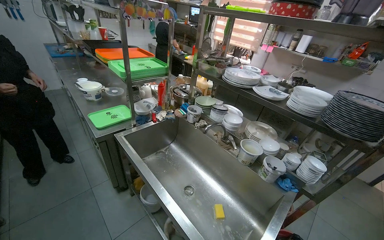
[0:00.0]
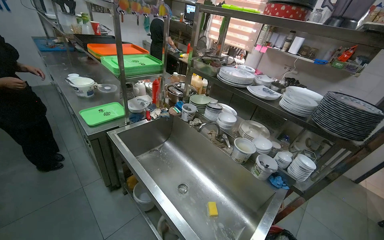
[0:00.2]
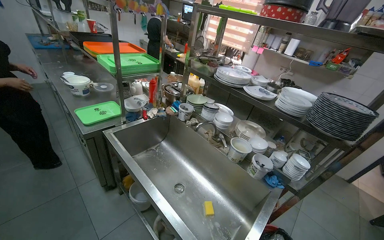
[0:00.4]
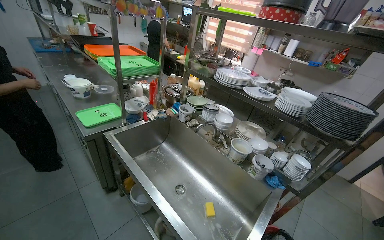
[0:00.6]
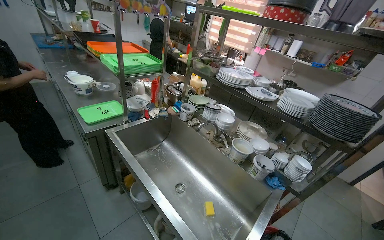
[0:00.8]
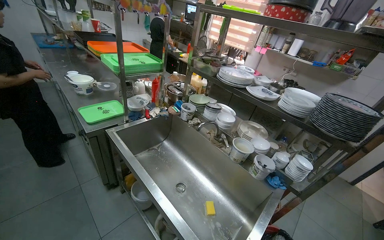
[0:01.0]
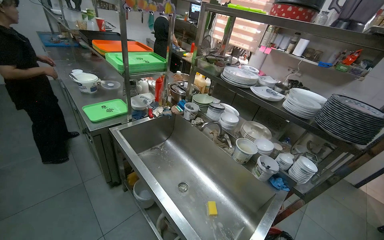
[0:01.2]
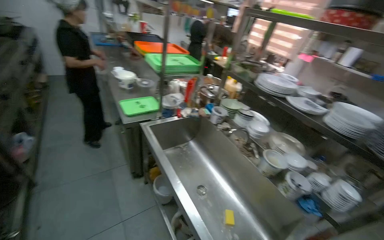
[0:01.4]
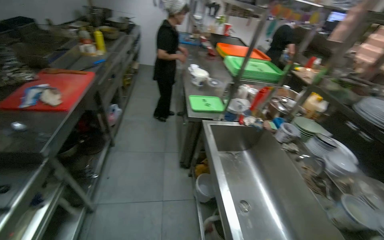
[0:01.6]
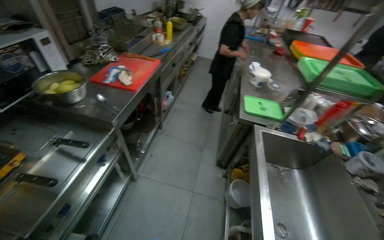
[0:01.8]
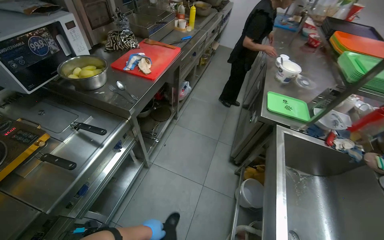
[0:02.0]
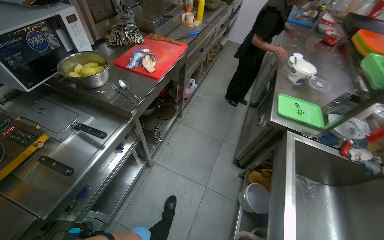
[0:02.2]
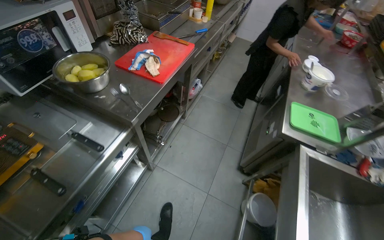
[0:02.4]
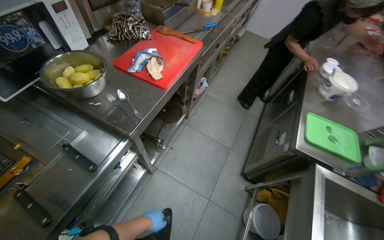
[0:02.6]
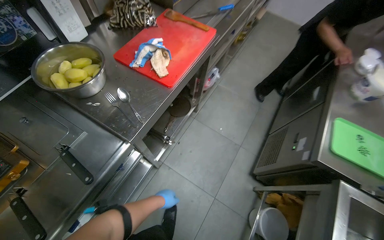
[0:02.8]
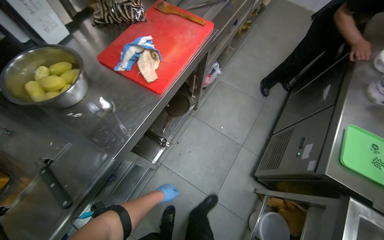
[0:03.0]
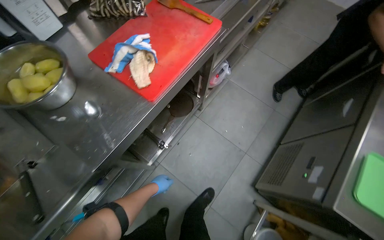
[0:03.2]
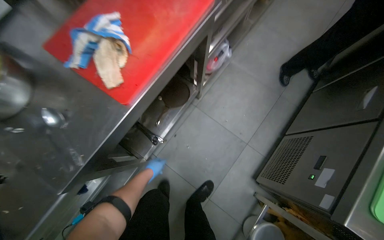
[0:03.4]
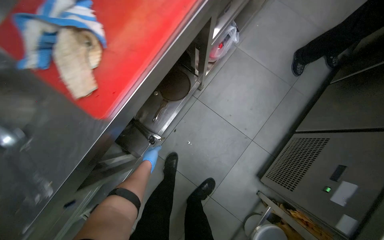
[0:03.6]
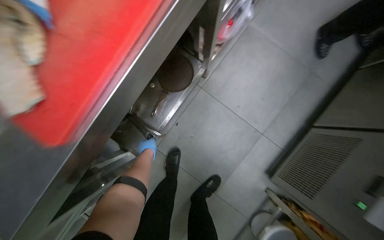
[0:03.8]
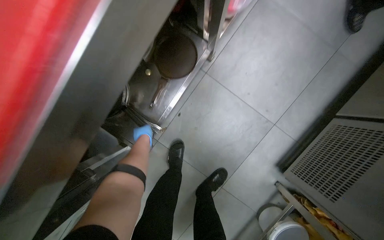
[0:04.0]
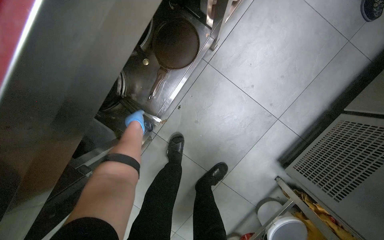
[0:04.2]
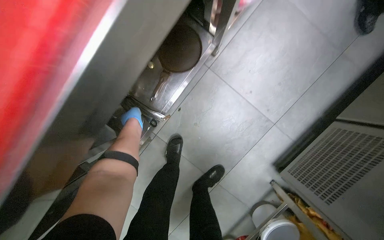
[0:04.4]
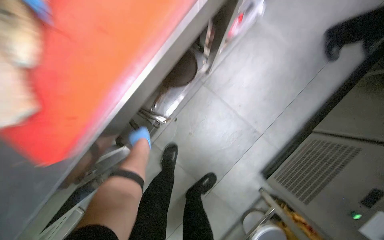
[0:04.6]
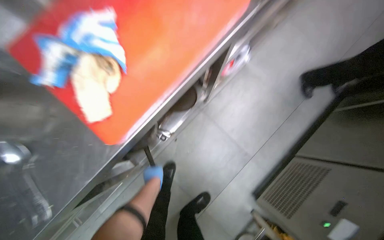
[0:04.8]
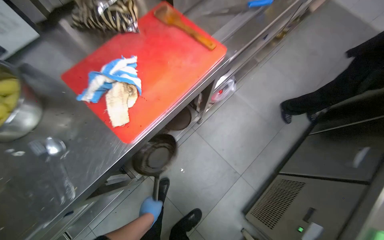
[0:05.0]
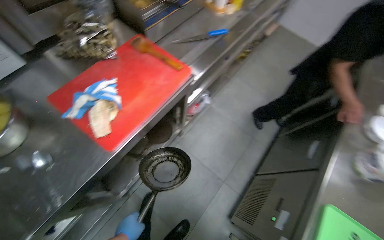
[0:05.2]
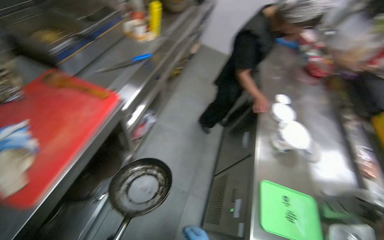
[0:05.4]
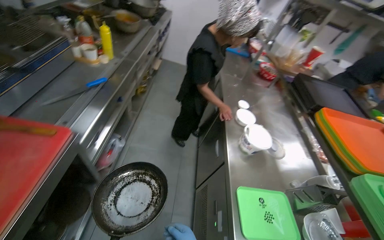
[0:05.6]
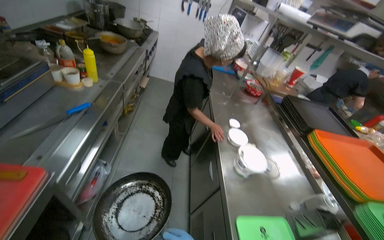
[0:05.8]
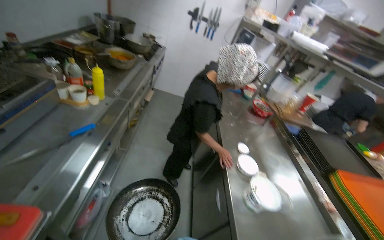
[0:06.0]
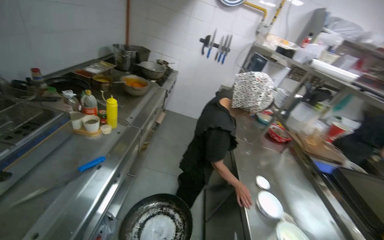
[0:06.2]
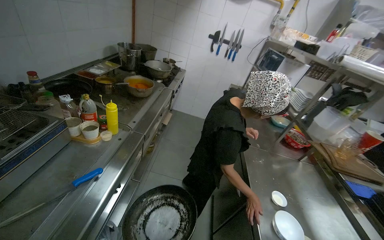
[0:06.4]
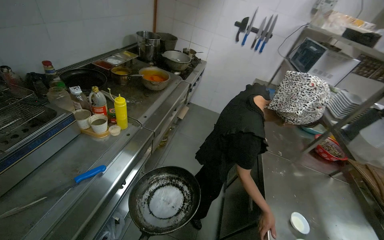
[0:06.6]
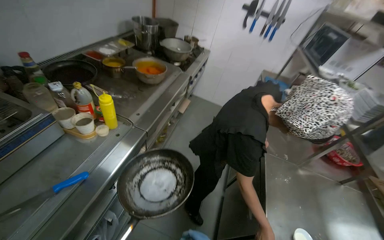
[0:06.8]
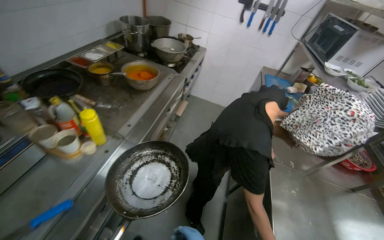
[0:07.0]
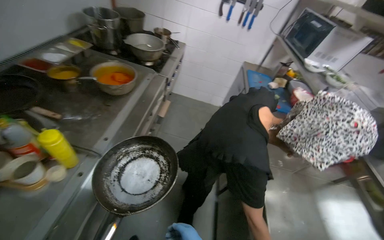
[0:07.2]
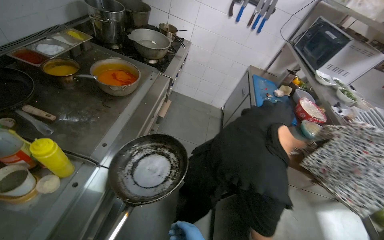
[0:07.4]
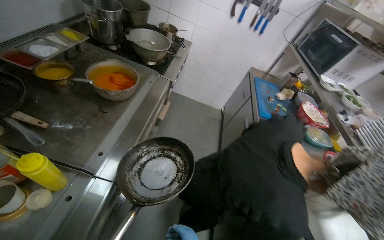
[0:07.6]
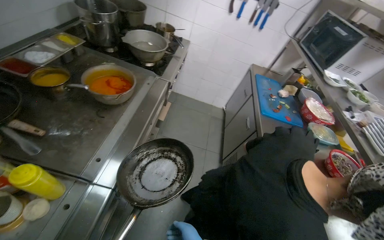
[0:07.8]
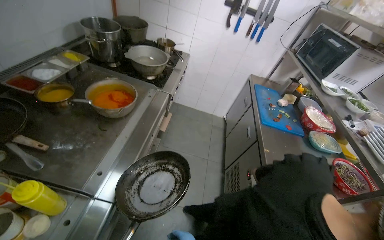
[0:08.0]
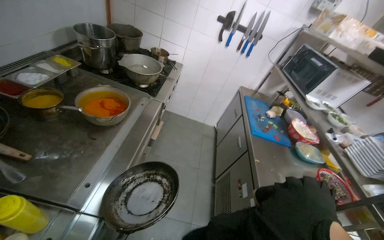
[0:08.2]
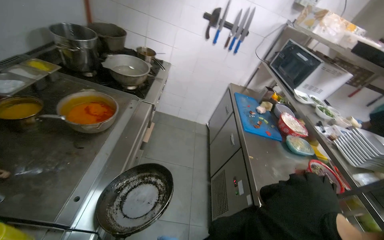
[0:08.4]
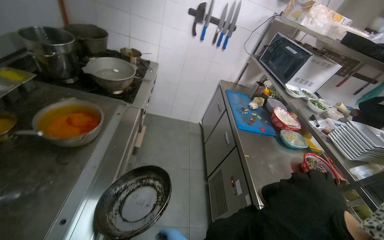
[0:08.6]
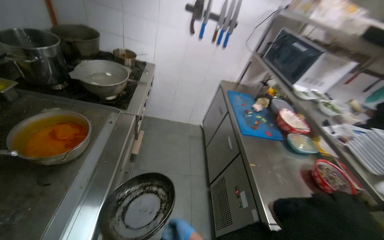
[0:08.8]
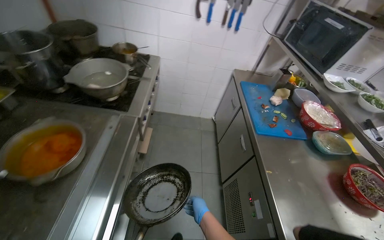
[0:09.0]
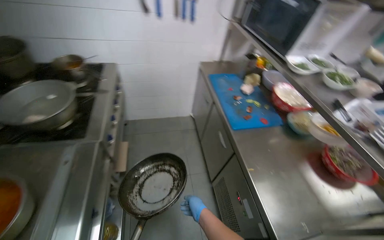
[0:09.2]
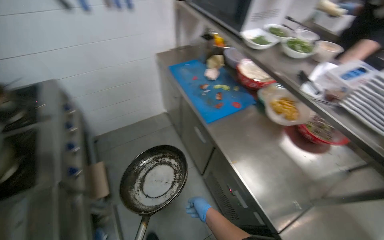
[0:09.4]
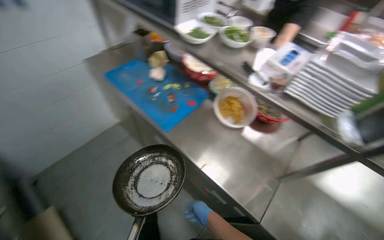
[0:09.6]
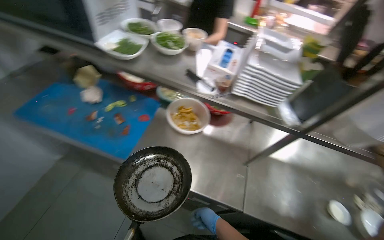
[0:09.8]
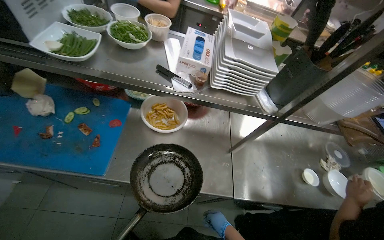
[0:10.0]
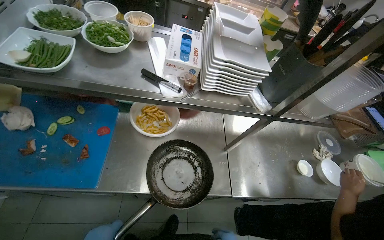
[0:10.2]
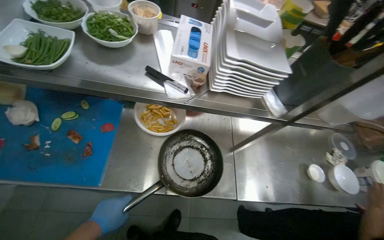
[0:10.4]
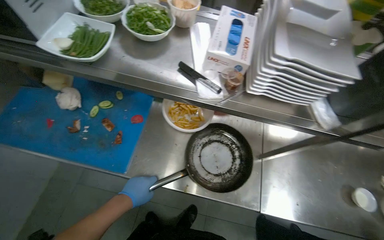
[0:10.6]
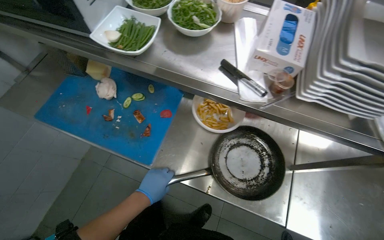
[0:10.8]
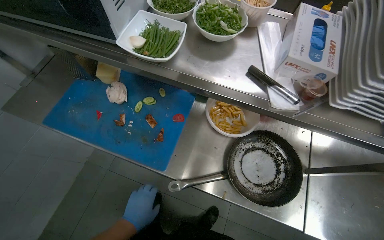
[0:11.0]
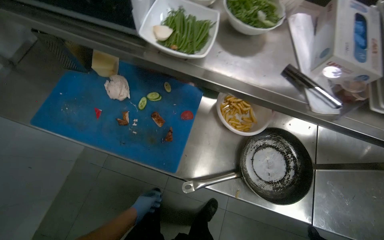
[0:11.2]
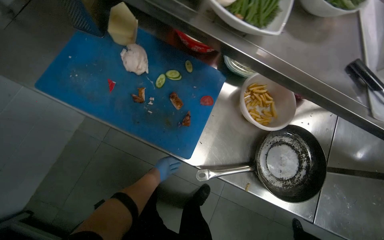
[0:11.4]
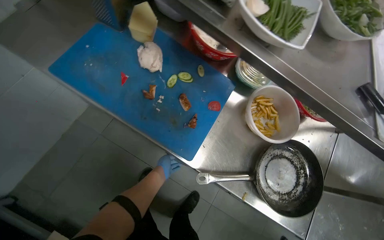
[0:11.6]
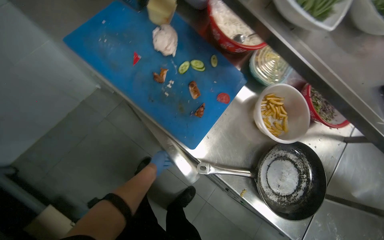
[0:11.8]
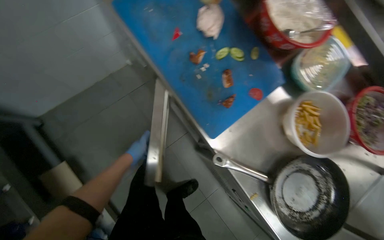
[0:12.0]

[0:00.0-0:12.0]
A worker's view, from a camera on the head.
Job: preparing food.
The whole recording: Managing meal and storing product in refrigerator. The worker manages the boiling meal and places the product into the refrigerator.
0:00.0 to 0:01.6: The head turns to the left by about 35 degrees.
0:01.6 to 0:03.0: The camera travels some 60 cm. The wearer looks some 40 degrees further to the left. The view tilts roughly 20 degrees downward.
0:03.0 to 0:04.4: The camera is carried some 60 cm. The wearer looks approximately 30 degrees further downward.
0:04.4 to 0:06.0: The head travels about 60 cm. The head turns to the right by some 45 degrees. The wearer looks roughly 50 degrees further upward.
0:06.0 to 0:07.6: The camera is carried roughly 90 cm.
0:09.0 to 0:10.4: The camera travels approximately 70 cm. The wearer's head swings some 85 degrees to the right. The wearer looks approximately 25 degrees further downward.
0:10.4 to 0:12.0: The wearer's head swings roughly 50 degrees to the left. The wearer looks some 15 degrees further downward.

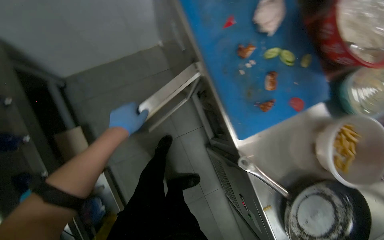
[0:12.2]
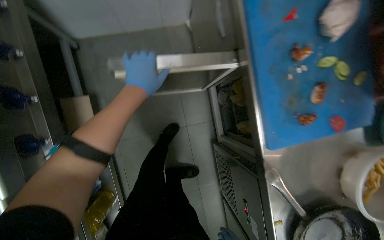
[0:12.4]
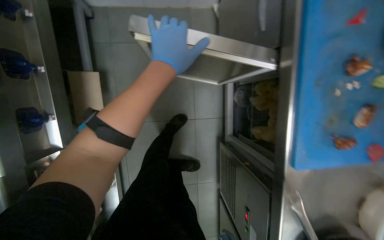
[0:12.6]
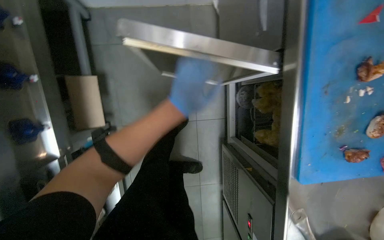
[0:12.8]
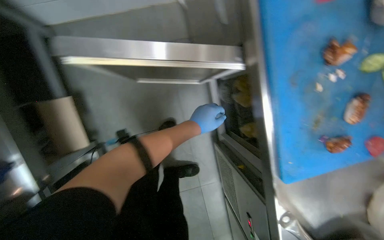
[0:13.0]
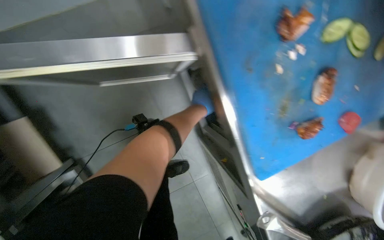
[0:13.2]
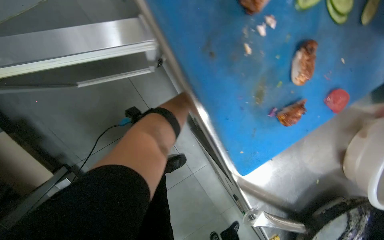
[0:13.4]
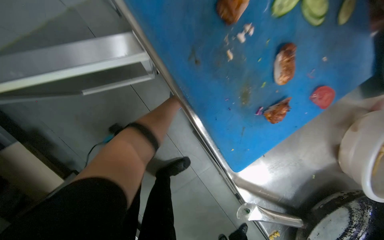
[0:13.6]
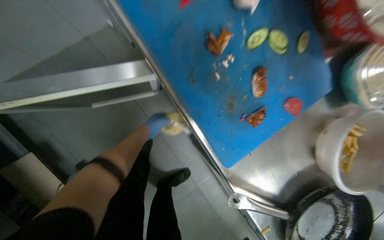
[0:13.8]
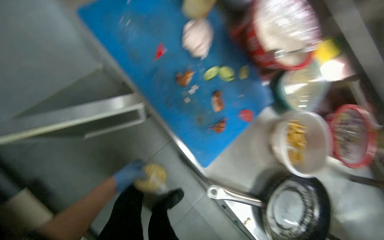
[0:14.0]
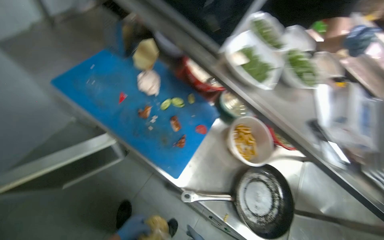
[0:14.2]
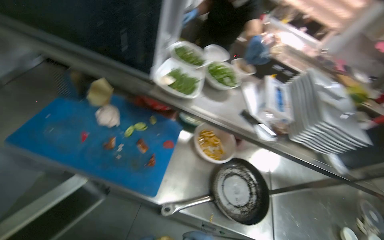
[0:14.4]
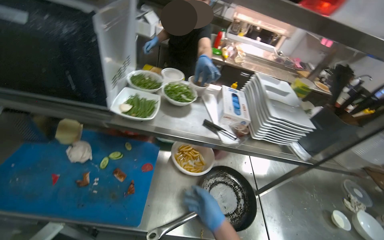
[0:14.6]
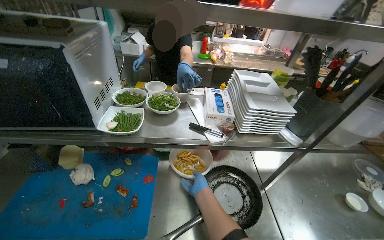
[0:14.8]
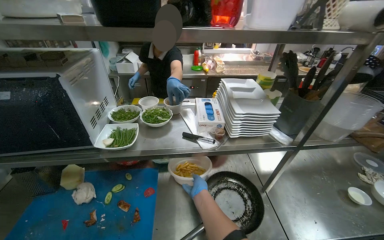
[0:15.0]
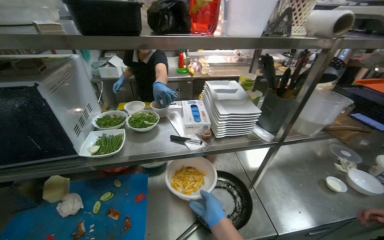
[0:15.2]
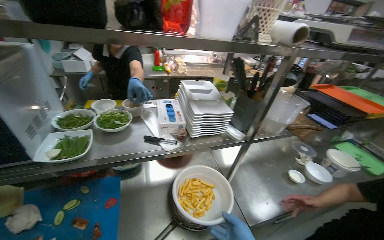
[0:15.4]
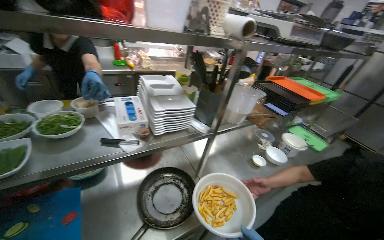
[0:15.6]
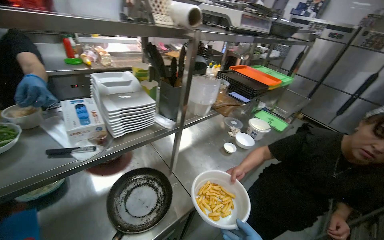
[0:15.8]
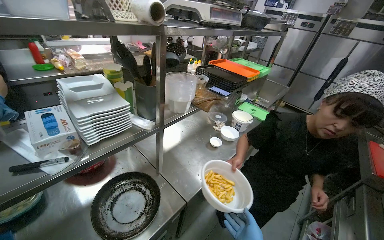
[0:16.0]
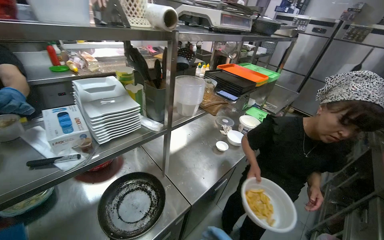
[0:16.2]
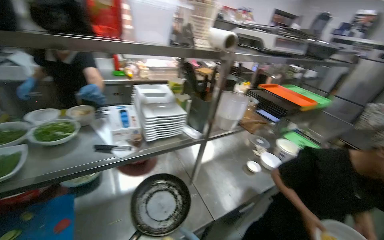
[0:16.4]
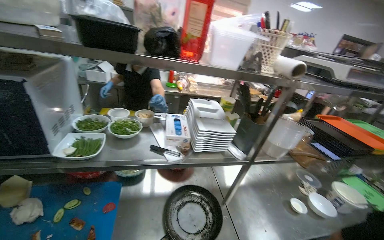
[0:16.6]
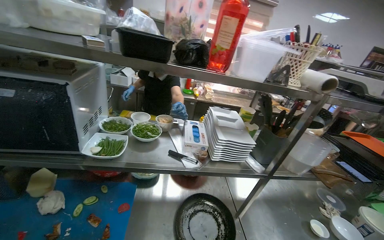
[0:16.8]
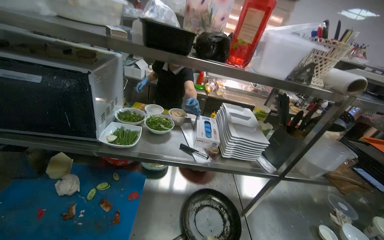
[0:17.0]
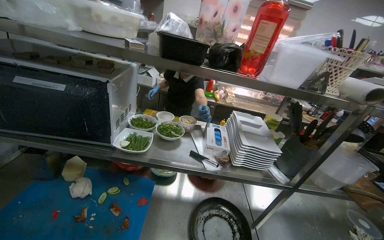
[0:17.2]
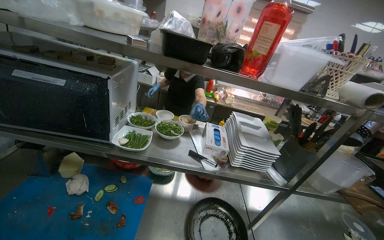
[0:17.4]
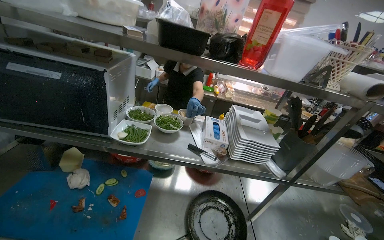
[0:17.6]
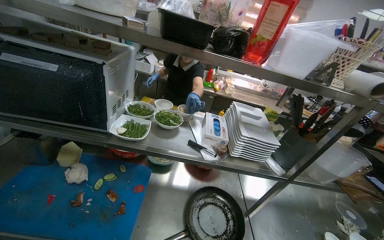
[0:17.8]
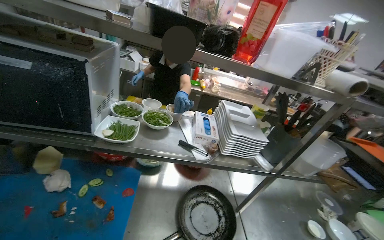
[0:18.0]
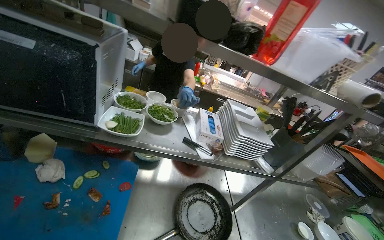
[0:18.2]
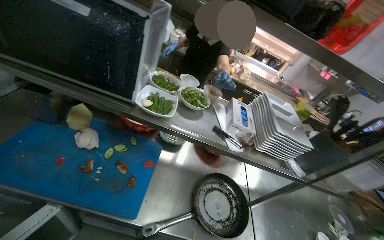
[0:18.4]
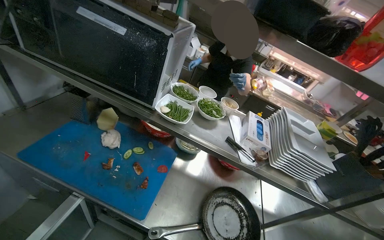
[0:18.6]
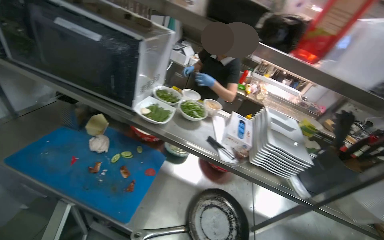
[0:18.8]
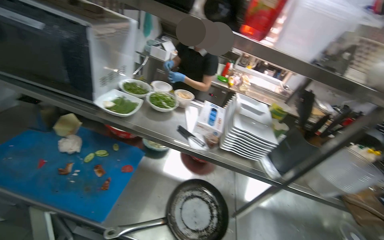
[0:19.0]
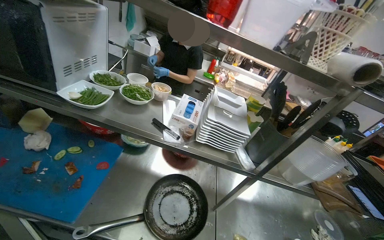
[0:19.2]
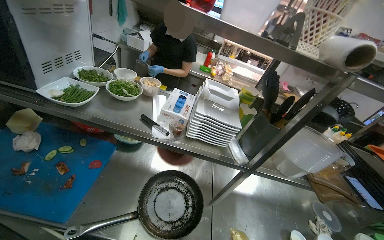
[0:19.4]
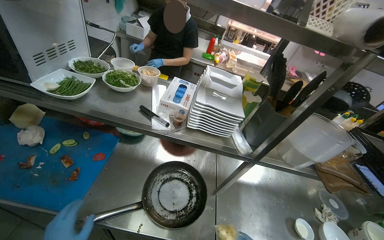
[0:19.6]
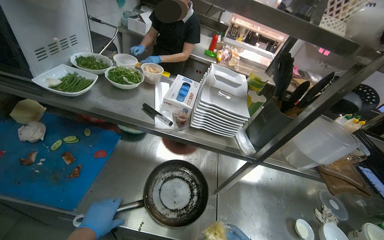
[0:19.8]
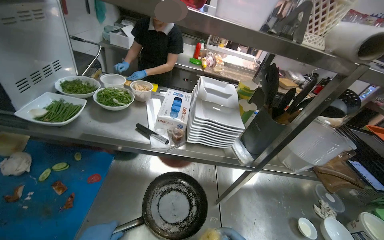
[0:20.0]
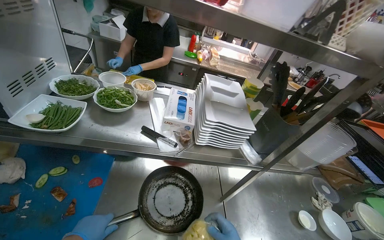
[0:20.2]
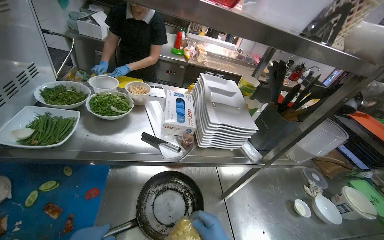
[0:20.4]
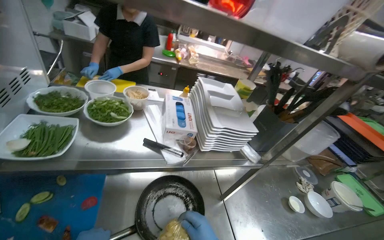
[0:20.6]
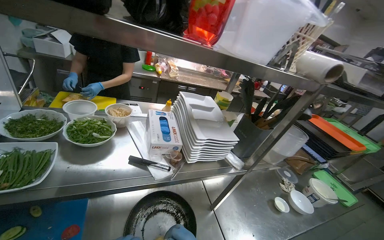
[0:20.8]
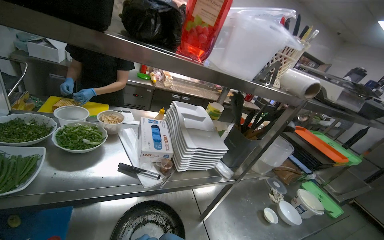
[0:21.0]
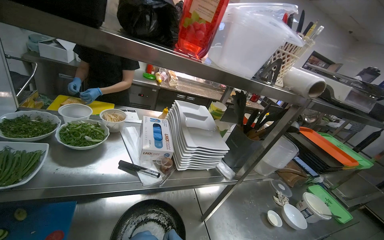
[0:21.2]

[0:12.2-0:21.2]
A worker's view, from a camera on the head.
Job: preparing food.
The whole recording: Managing meal and storing product in refrigerator. The worker manages the boiling meal and places the product into the refrigerator.
0:12.2 to 0:13.8: The left hand is displaced farther from the camera by some 30 cm.
0:13.8 to 0:15.2: The wearer moves about 60 cm. The head turns to the right by roughly 70 degrees. The wearer looks approximately 40 degrees further upward.
0:19.8 to 0:21.2: The wearer's head swings approximately 25 degrees to the right.
